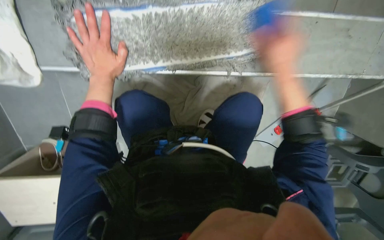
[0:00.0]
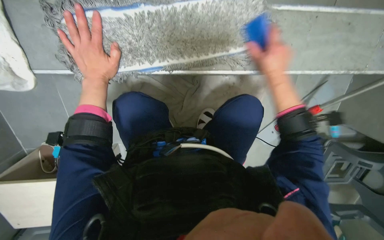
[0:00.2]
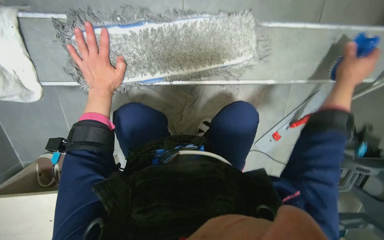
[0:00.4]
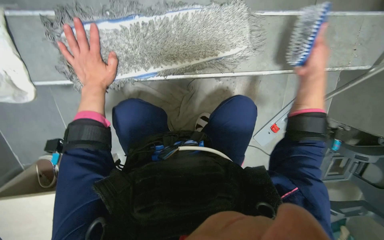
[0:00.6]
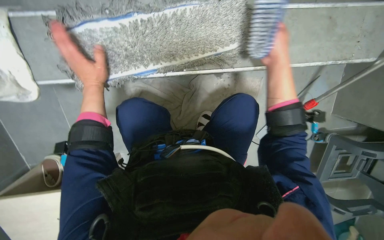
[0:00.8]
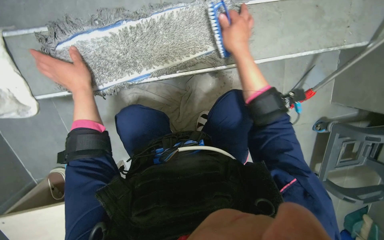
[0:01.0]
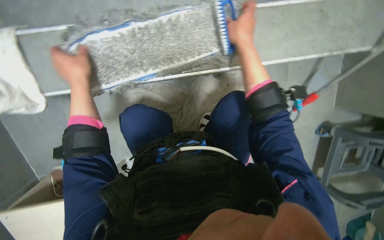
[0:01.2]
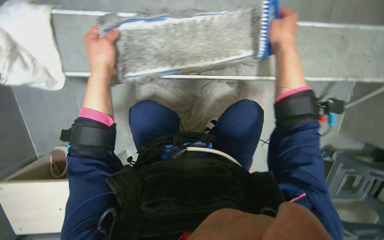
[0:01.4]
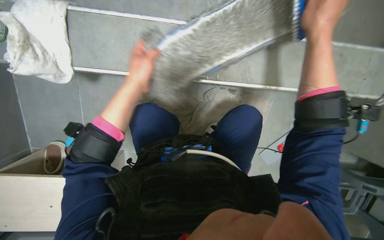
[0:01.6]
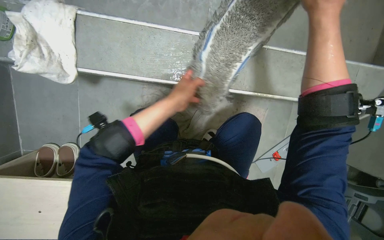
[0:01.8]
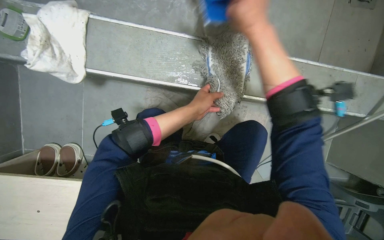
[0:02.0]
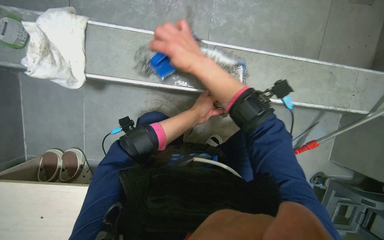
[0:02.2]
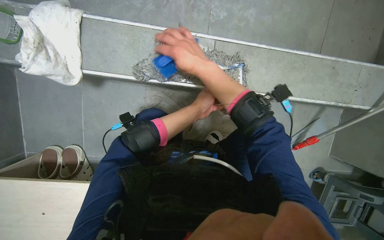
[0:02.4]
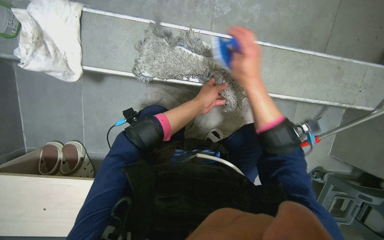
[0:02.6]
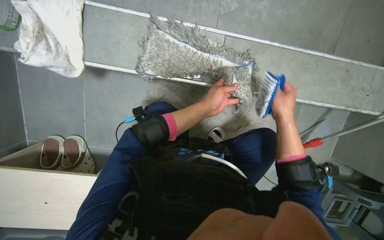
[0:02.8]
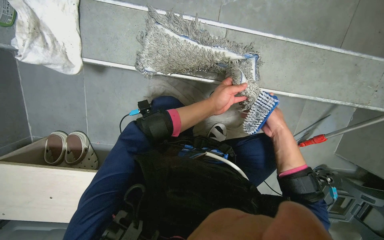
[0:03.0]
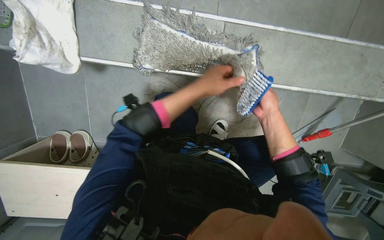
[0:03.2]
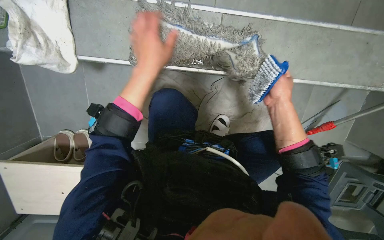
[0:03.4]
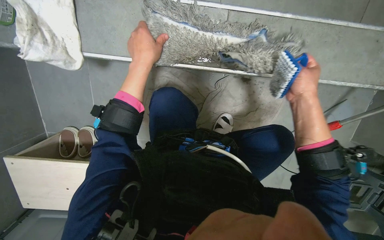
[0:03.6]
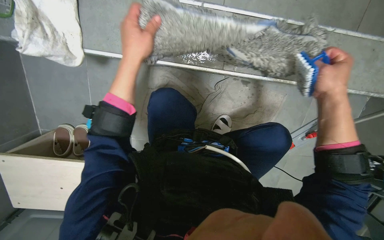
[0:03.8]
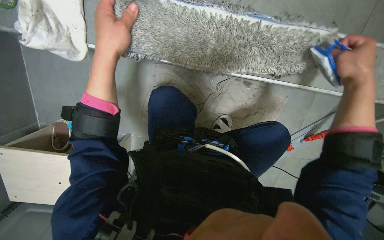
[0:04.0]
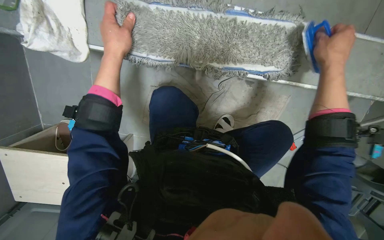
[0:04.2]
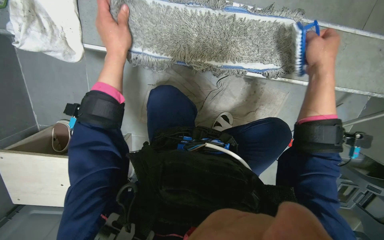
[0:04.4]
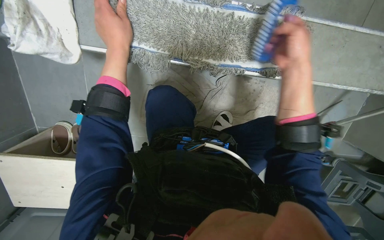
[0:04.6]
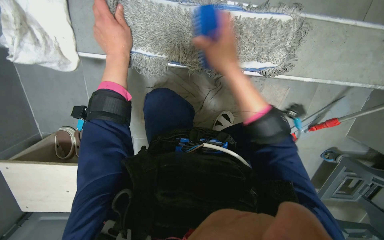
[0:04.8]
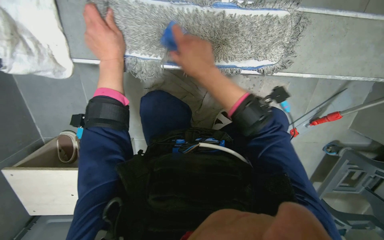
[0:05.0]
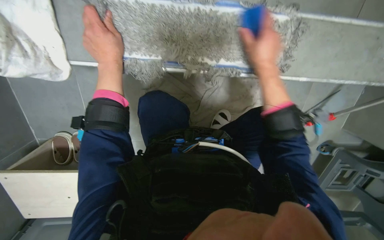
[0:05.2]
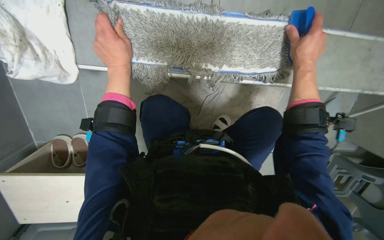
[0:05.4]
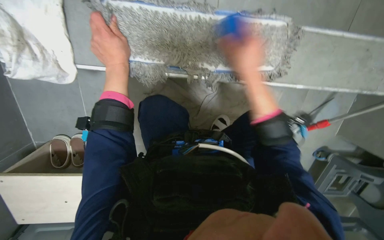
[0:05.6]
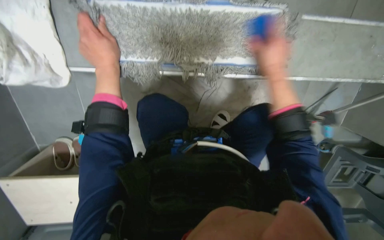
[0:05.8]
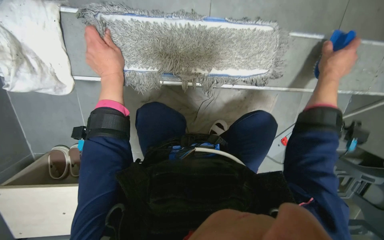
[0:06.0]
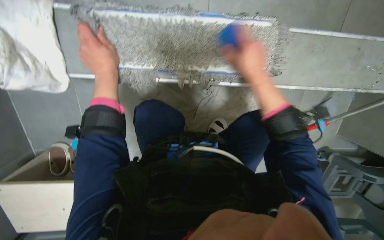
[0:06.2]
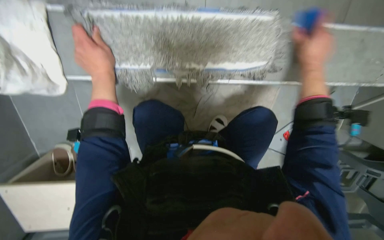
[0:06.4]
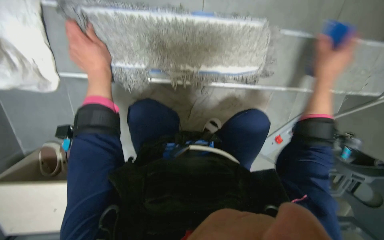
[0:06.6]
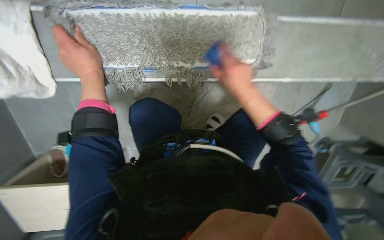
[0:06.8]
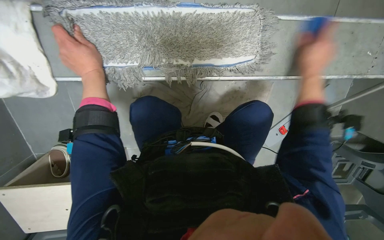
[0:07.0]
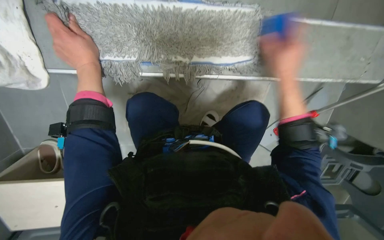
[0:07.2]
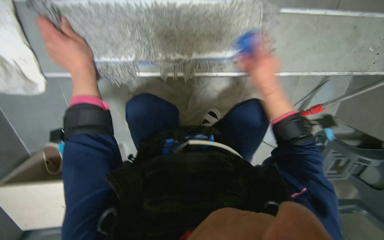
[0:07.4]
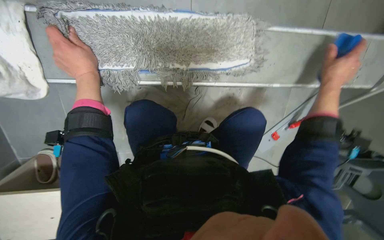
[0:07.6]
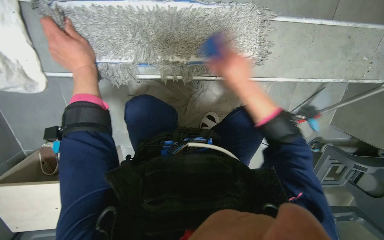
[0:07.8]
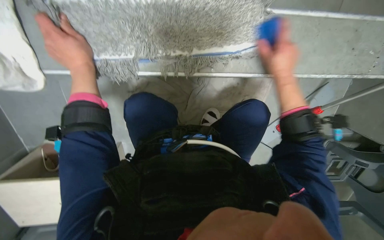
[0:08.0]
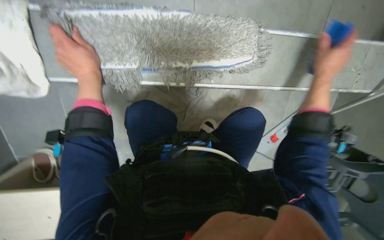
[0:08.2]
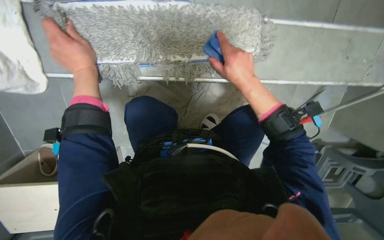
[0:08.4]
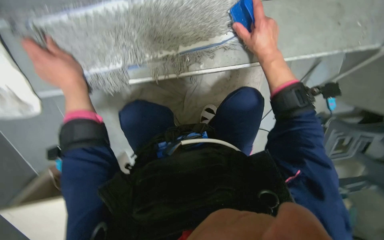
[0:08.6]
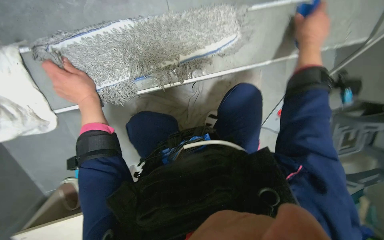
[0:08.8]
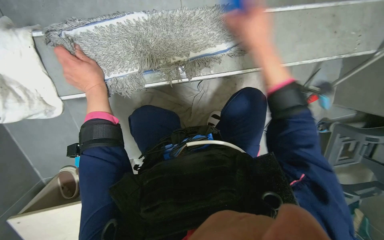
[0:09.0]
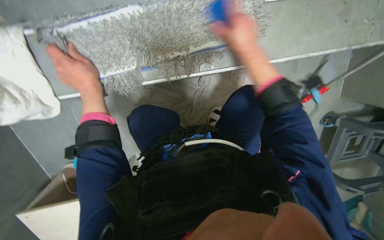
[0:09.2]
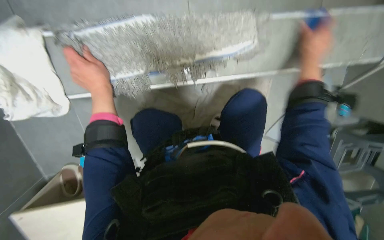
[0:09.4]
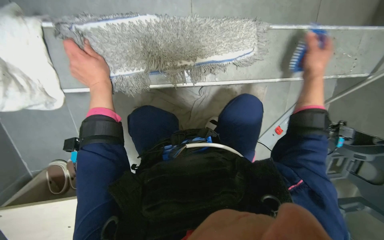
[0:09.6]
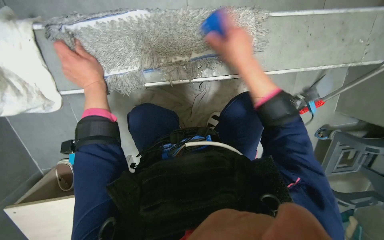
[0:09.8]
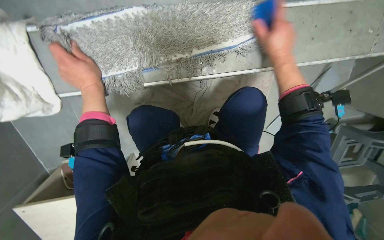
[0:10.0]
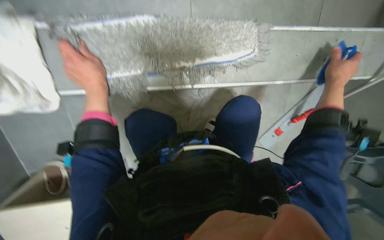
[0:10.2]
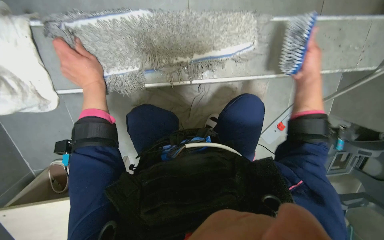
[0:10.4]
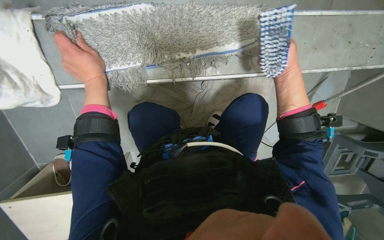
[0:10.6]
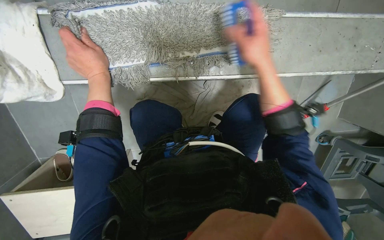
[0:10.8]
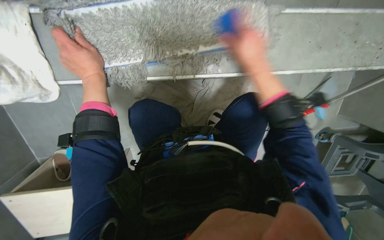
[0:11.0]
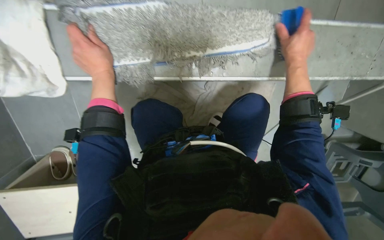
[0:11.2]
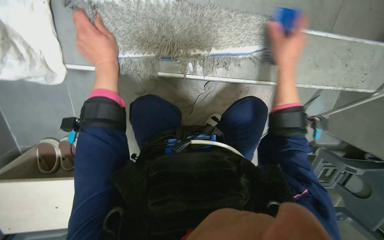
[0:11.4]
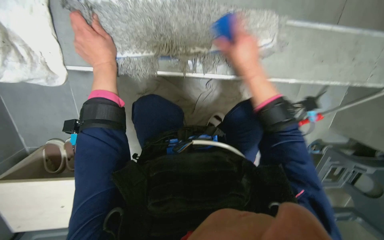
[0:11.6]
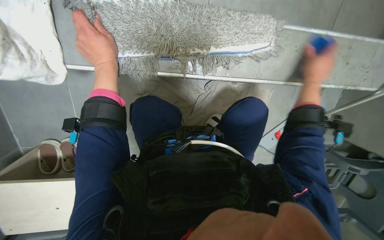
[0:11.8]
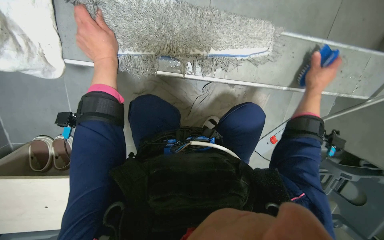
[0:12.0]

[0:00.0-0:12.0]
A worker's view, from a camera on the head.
Job: preparing cleaning supplies.
The whole recording: Cleaning mop head. The worker rinses, wrings, and brushes the mop head.
0:00.0 to 0:01.6: The right hand moves approximately 15 cm to the left and comes back.
0:01.6 to 0:03.0: The right hand travels down the picture and farther from the camera by some 25 cm, and reaches some 25 cm to the left, then returns, while the left hand goes some 20 cm to the right and farther from the camera.
0:03.0 to 0:04.4: The right hand shifts roughly 10 cm up the picture, while the left hand moves to the left and nearer to the camera, roughly 25 cm.
0:04.4 to 0:06.0: The right hand moves some 30 cm to the left and comes back.
0:06.0 to 0:07.6: The right hand moves nearer and farther over some 15 cm, changing direction 3 times.
0:07.6 to 0:09.0: The right hand goes approximately 25 cm to the left and nearer to the camera.
0:09.0 to 0:10.4: The right hand swings left and right, roughly 30 cm each way, with 3 reversals.
0:10.4 to 0:12.0: The right hand goes left and right, about 25 cm each way, reversing 3 times.

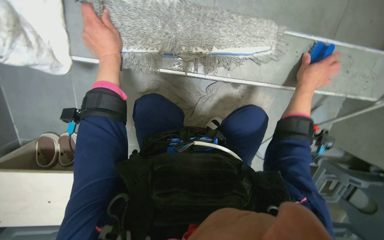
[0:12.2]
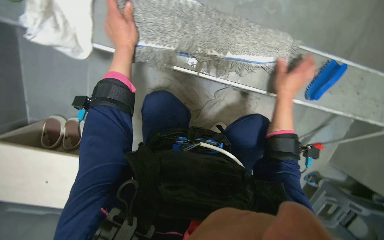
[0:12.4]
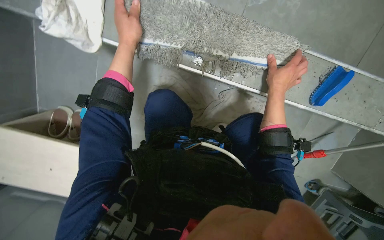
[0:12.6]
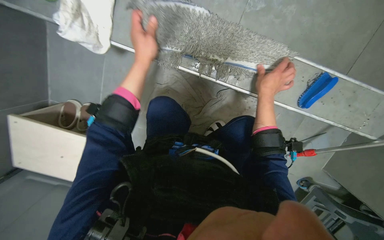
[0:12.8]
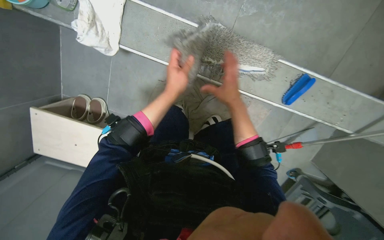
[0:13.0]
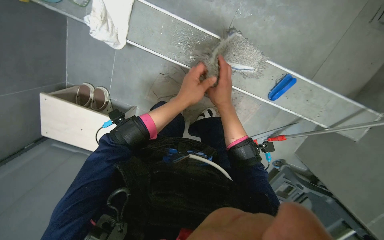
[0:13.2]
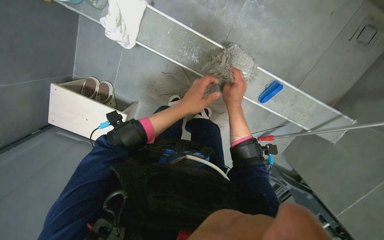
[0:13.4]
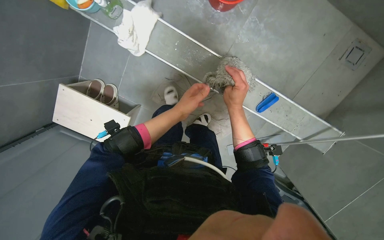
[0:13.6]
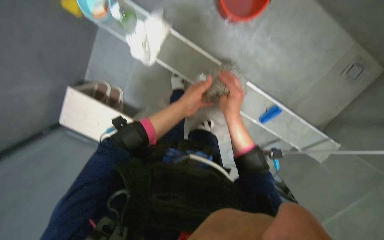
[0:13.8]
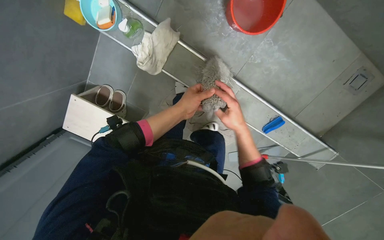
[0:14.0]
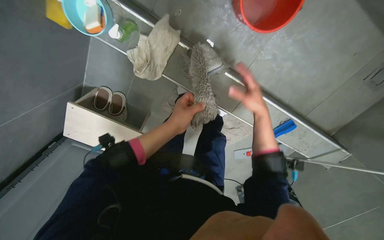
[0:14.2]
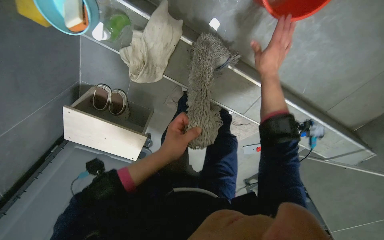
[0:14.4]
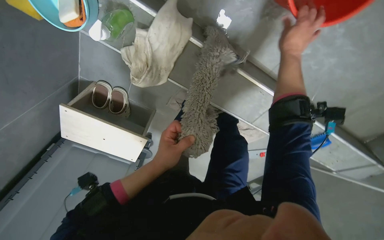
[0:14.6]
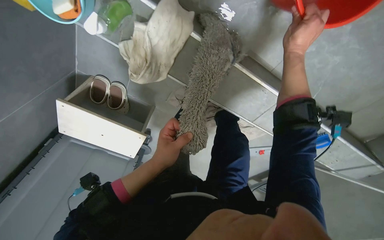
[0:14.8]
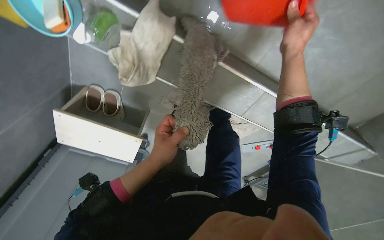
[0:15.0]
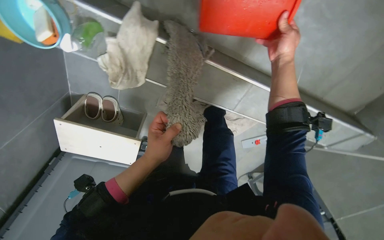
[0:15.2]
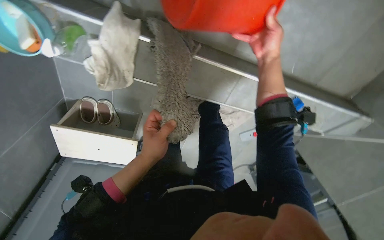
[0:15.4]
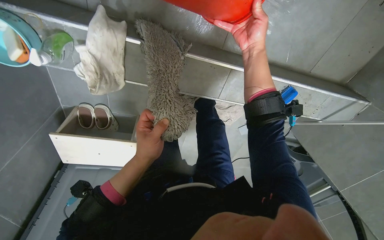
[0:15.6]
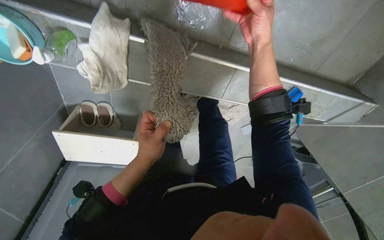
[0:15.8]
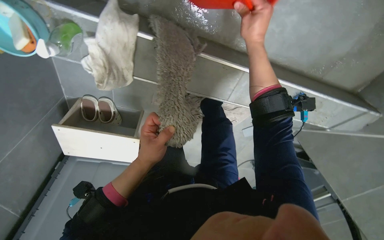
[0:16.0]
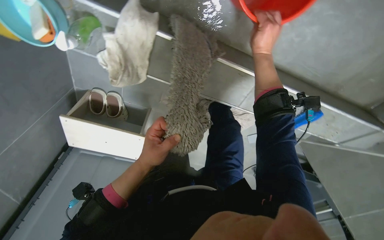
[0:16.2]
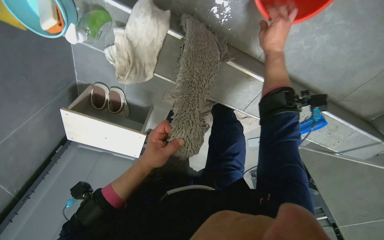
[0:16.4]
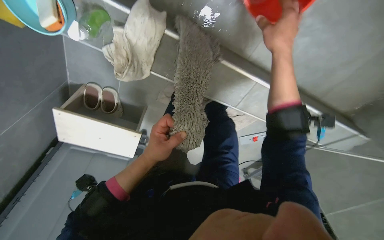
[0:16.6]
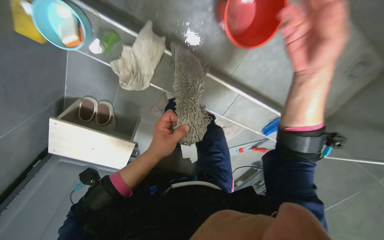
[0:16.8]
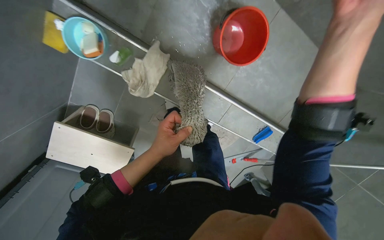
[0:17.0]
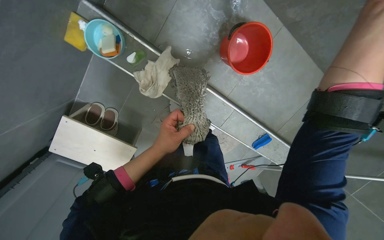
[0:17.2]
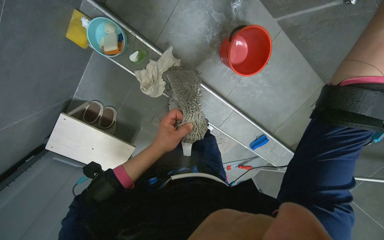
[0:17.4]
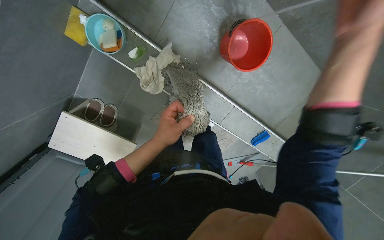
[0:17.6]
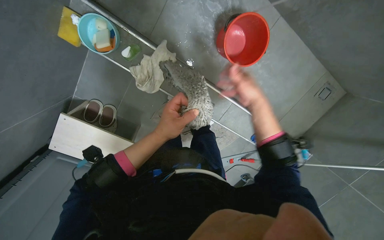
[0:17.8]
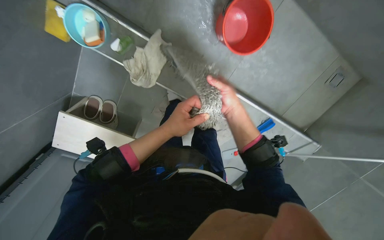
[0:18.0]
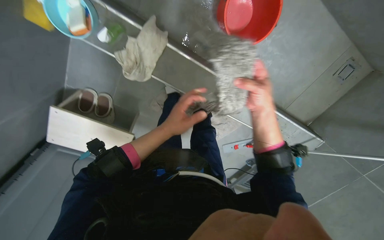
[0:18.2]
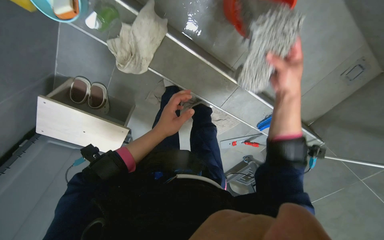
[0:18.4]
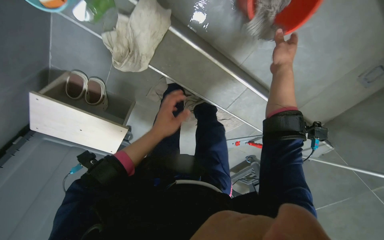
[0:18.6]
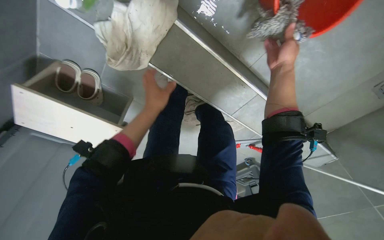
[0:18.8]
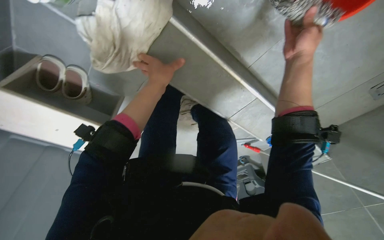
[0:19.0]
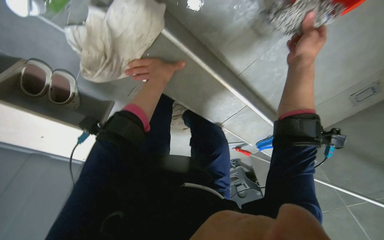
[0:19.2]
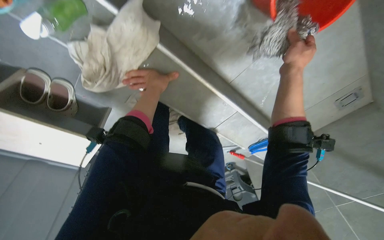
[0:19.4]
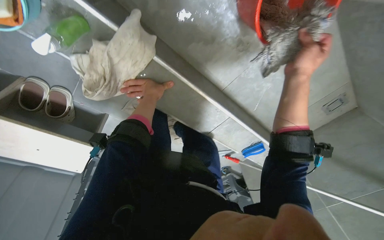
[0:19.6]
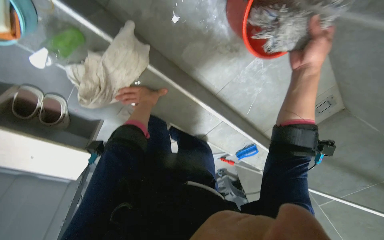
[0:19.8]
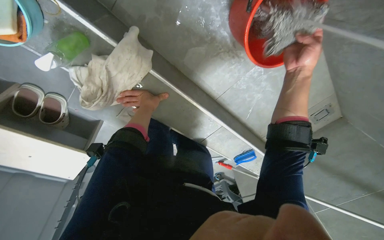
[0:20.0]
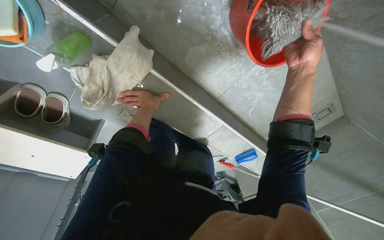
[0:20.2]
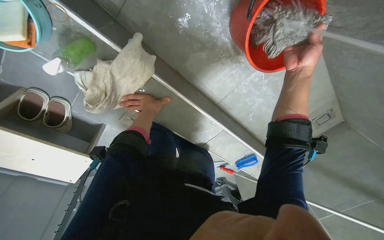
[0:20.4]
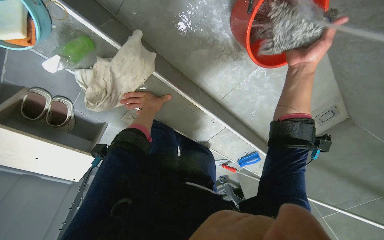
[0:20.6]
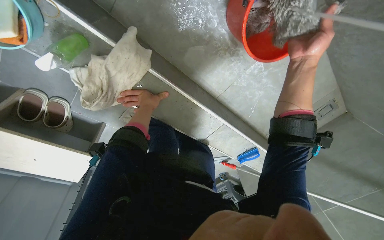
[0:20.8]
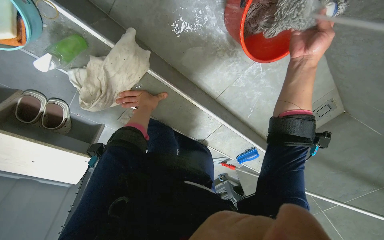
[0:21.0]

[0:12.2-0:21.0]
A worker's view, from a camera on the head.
Job: preparing cleaning supplies.
The whole recording: Cleaning mop head. The worker rinses, wrings, and brushes the mop head.
0:12.2 to 0:13.6: The right hand travels to the left by roughly 25 cm. The left hand shifts about 25 cm down the picture.
0:13.6 to 0:15.2: The camera travels some 40 cm. The wearer looks approximately 15 degrees further downward.
0:16.6 to 0:18.0: The view tips upward by about 15 degrees.
0:18.0 to 0:19.6: The view tilts about 10 degrees downward. The left hand is displaced up the picture and farther from the camera by roughly 40 cm. The right hand moves up the picture and to the right, some 35 cm.
0:19.6 to 0:21.0: The right hand heads nearer to the camera, covering about 10 cm.
